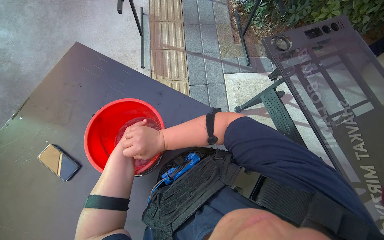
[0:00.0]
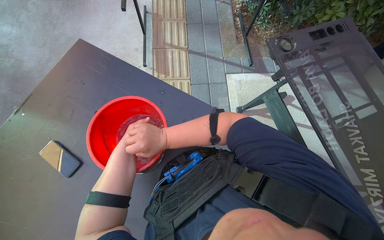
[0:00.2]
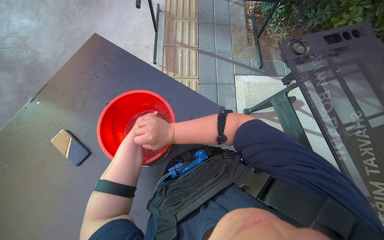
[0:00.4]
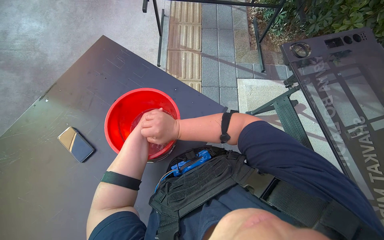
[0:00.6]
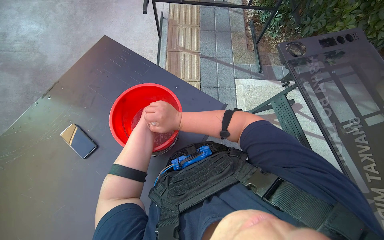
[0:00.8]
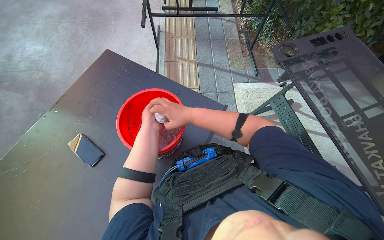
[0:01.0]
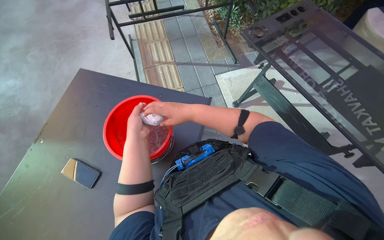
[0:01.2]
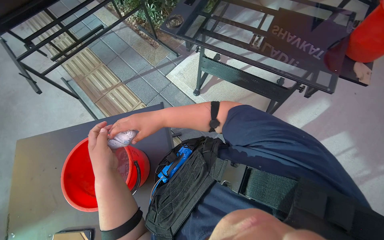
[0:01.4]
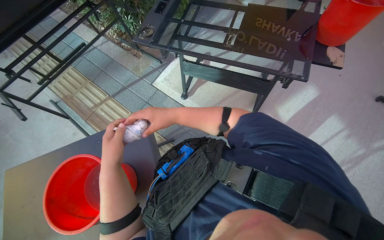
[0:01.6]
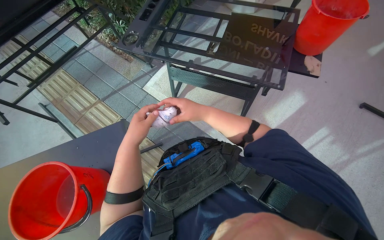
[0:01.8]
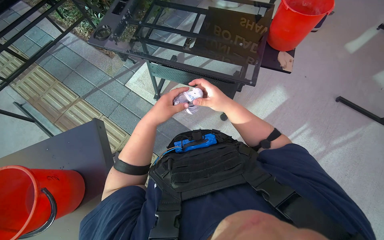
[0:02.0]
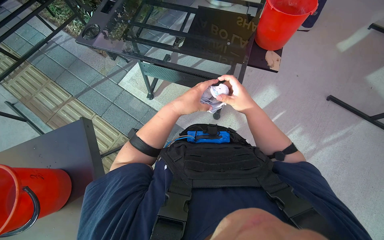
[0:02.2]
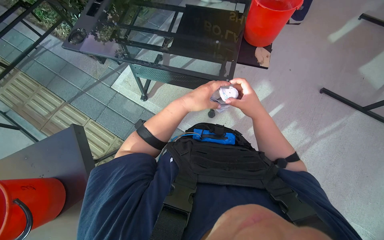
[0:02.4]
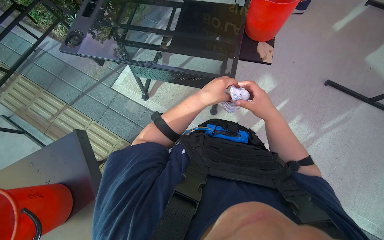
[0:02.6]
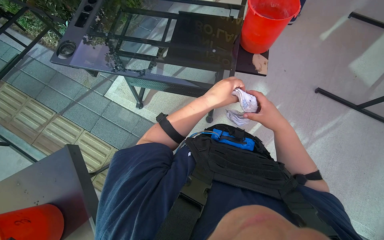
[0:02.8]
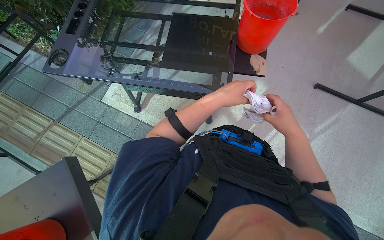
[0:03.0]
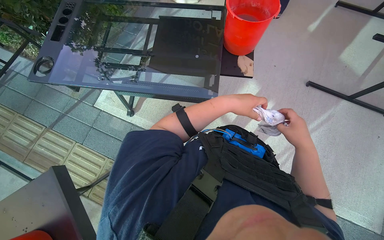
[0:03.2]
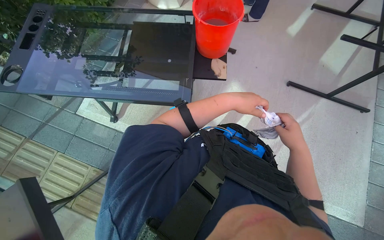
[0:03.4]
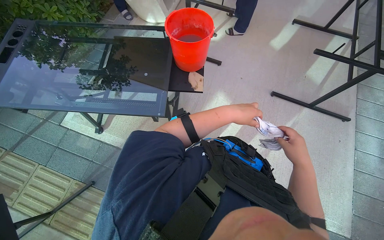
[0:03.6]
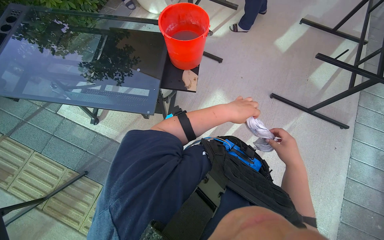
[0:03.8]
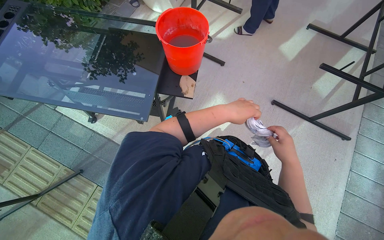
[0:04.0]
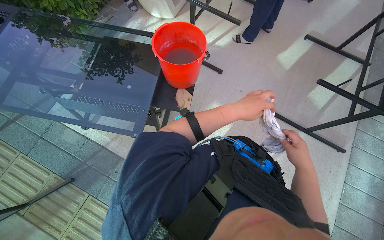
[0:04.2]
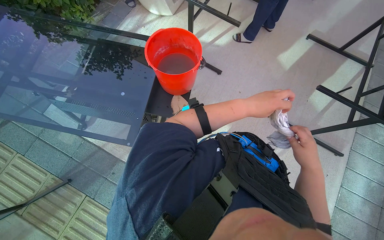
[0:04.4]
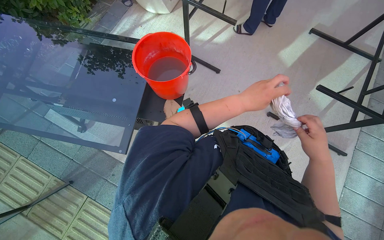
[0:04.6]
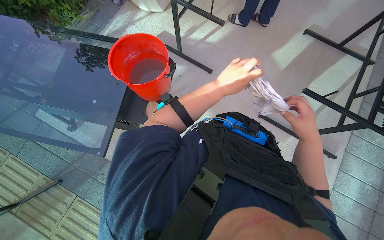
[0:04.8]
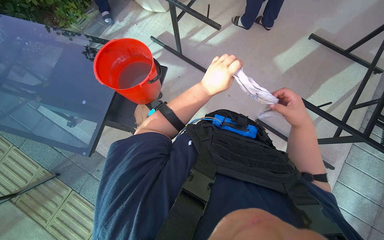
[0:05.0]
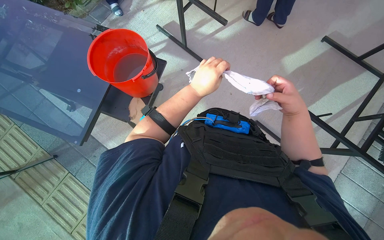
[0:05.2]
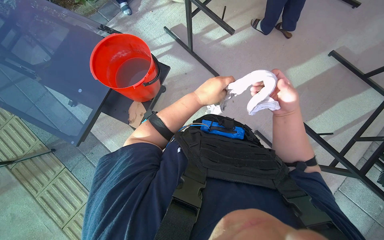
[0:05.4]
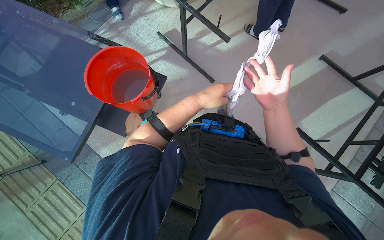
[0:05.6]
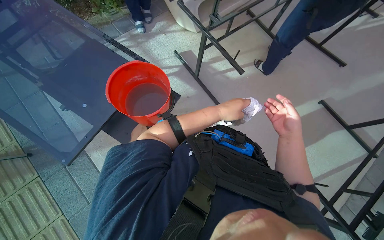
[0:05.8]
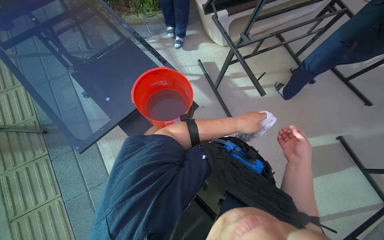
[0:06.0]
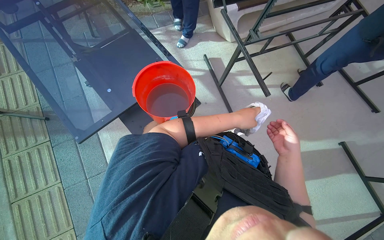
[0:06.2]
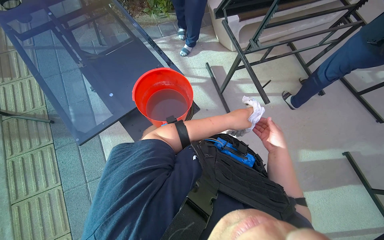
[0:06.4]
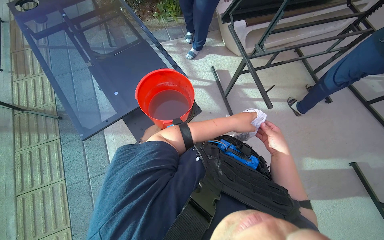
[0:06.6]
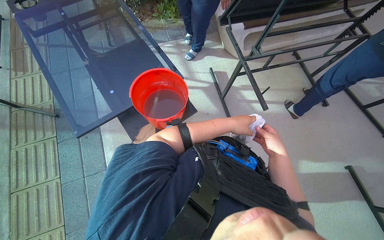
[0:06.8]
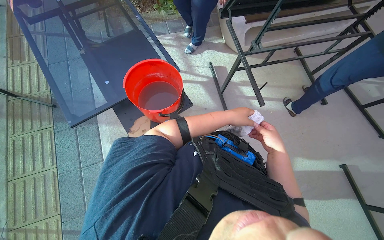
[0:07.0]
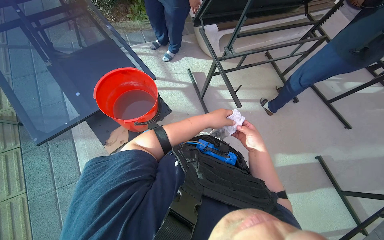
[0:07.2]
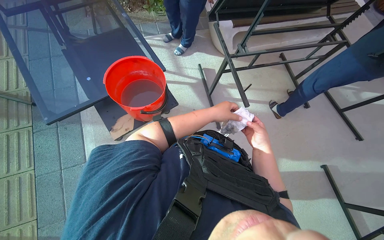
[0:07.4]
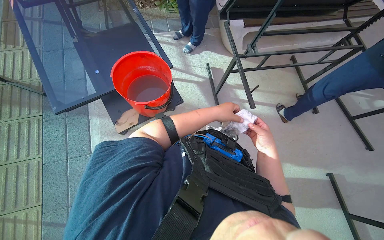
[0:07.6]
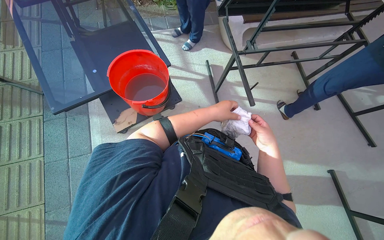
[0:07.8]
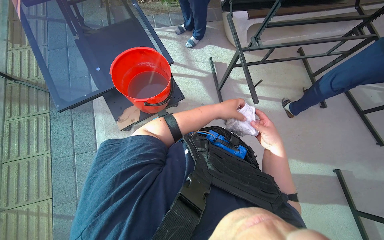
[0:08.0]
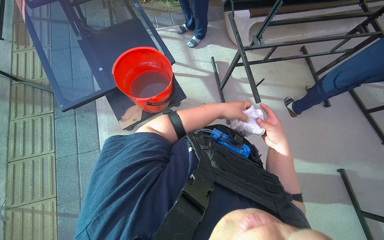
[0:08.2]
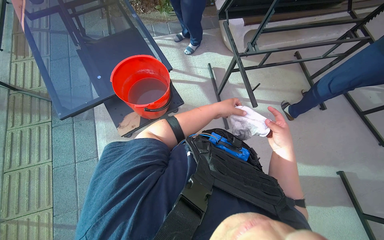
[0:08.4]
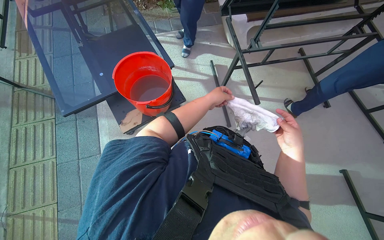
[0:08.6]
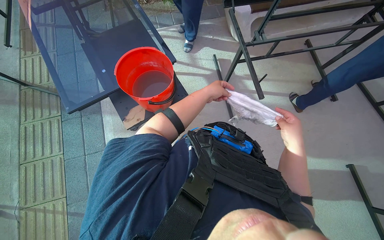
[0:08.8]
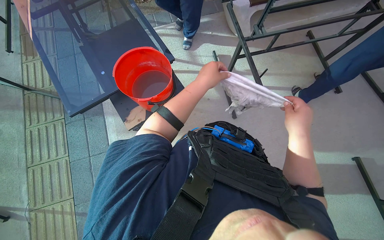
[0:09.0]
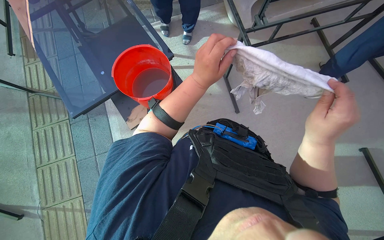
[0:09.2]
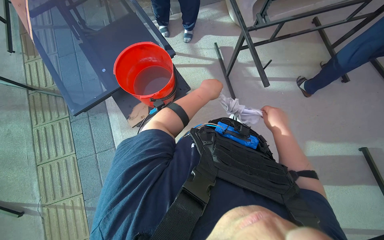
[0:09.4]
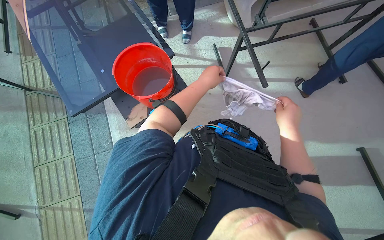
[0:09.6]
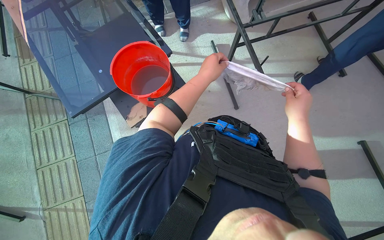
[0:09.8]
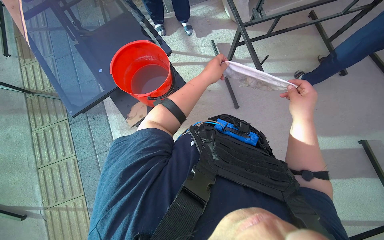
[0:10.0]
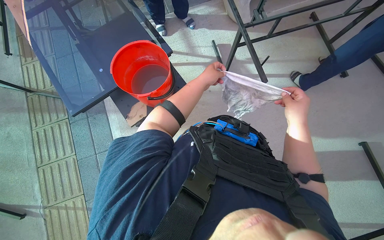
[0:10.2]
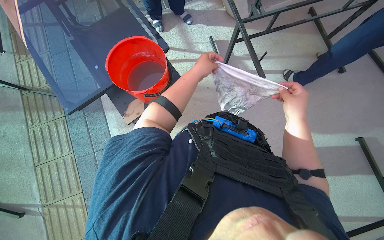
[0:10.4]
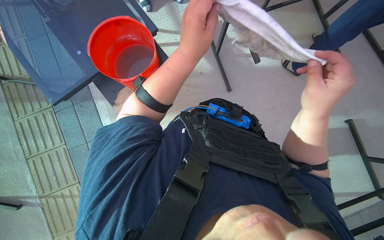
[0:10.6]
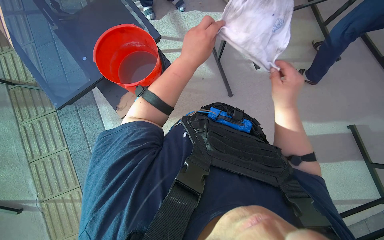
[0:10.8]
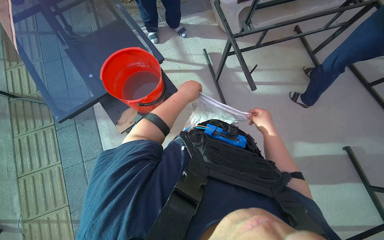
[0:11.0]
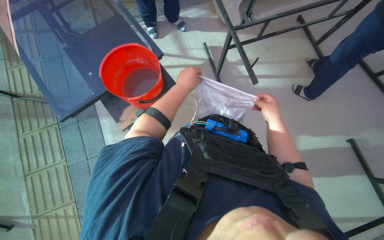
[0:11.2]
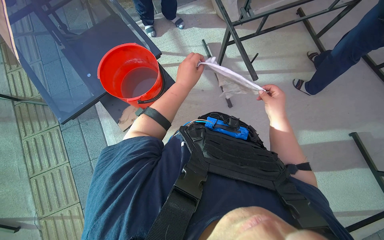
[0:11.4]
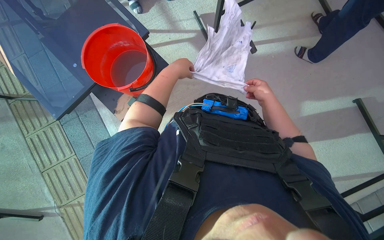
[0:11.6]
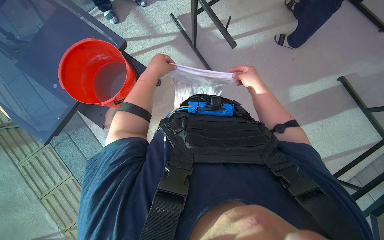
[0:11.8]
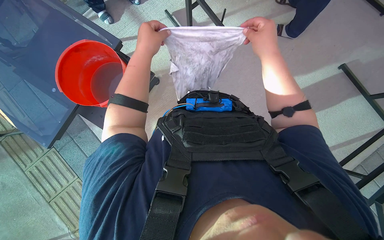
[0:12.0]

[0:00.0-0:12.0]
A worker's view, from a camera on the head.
Job: wiping surfaces.
The whole recording: Wiping underside and frame of table. The worker wipes the underside and frame of an outdoor table with a cloth.
0.0 to 1.6 s: The scene turns approximately 50 degrees counterclockwise in the picture.
1.6 to 3.0 s: The right hand shifts roughly 70 cm to the right.
3.0 to 4.4 s: The head travels some 50 cm.
4.4 to 6.0 s: The scene rotates clockwise by about 35 degrees.
7.6 to 9.0 s: The right hand goes some 15 cm nearer to the camera.
9.0 to 10.4 s: The right hand goes approximately 10 cm farther from the camera.
10.4 to 12.0 s: The left hand goes nearer and farther, some 20 cm each way, reversing 2 times.

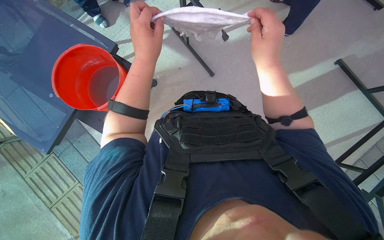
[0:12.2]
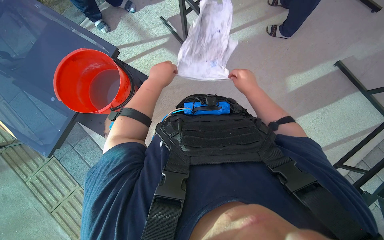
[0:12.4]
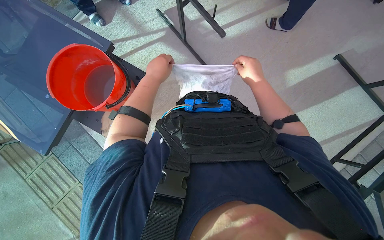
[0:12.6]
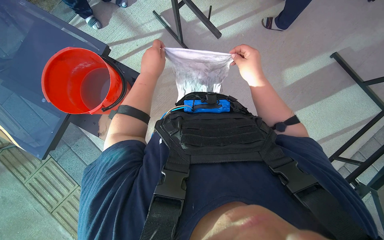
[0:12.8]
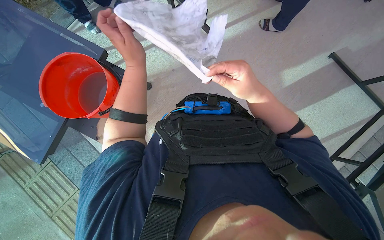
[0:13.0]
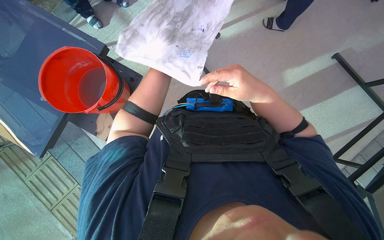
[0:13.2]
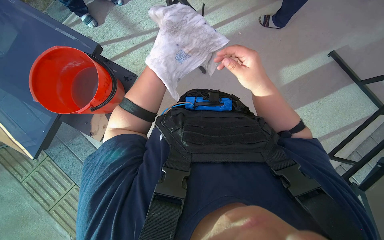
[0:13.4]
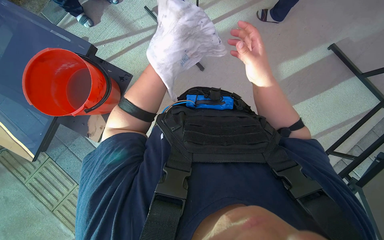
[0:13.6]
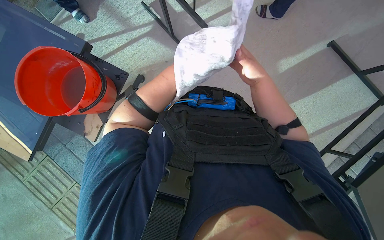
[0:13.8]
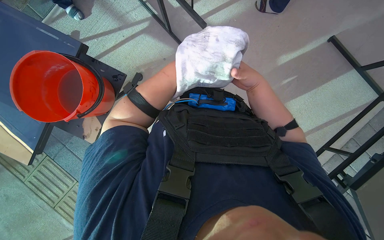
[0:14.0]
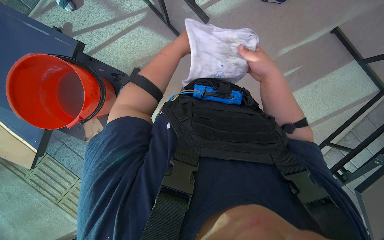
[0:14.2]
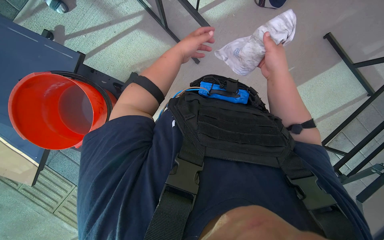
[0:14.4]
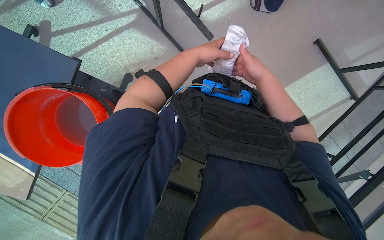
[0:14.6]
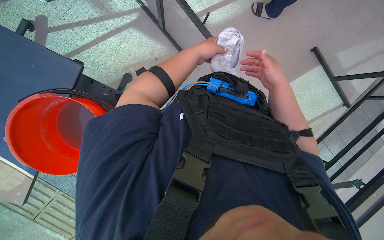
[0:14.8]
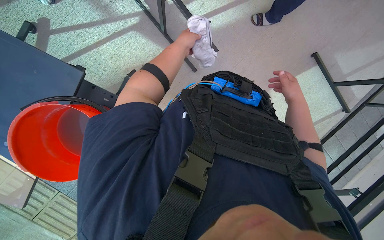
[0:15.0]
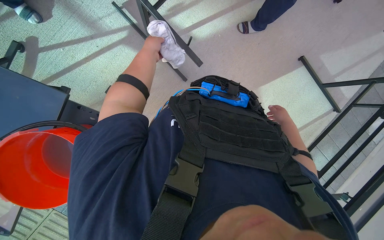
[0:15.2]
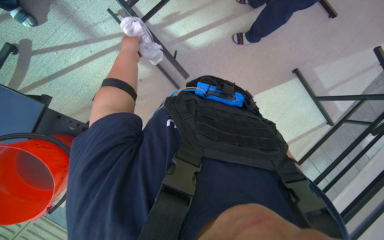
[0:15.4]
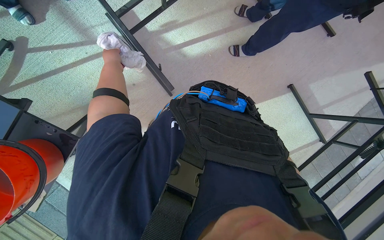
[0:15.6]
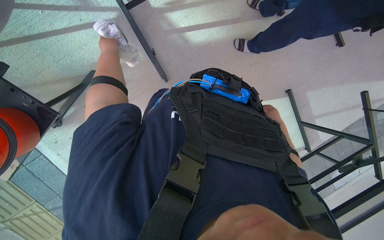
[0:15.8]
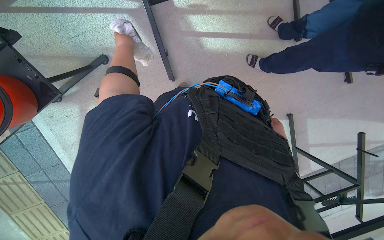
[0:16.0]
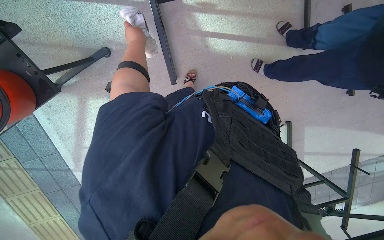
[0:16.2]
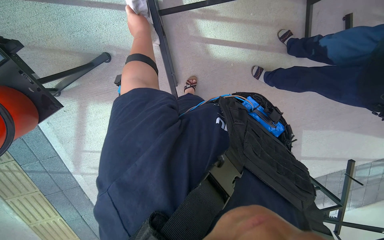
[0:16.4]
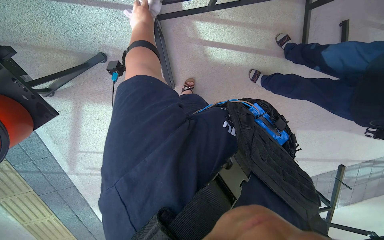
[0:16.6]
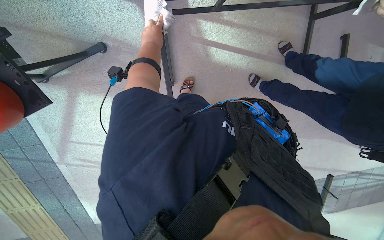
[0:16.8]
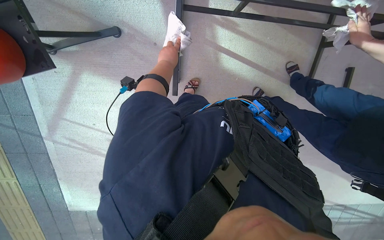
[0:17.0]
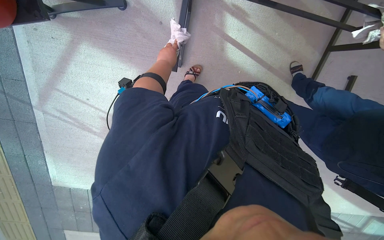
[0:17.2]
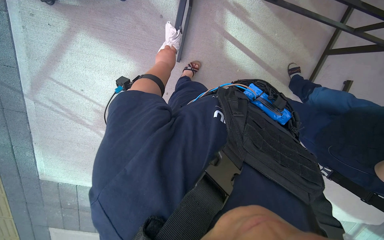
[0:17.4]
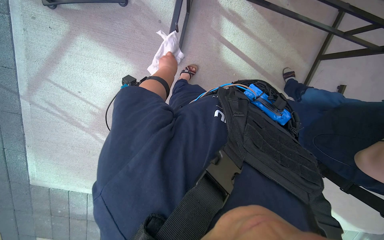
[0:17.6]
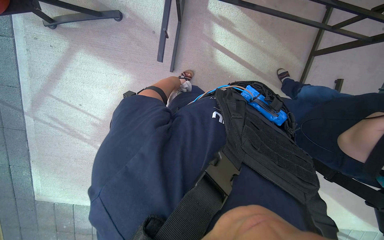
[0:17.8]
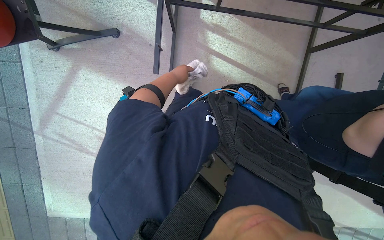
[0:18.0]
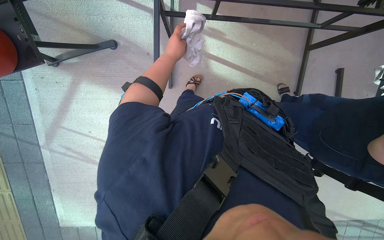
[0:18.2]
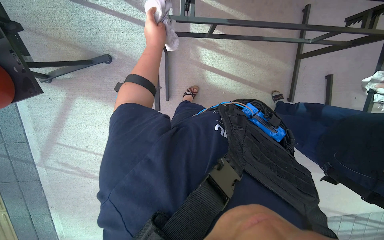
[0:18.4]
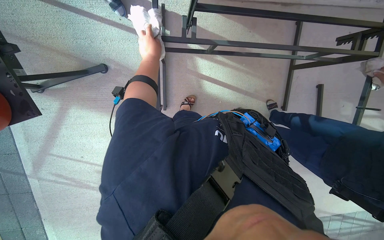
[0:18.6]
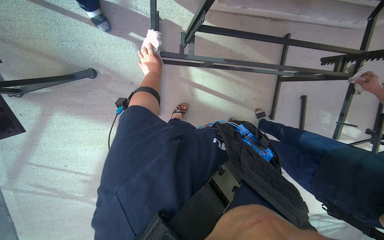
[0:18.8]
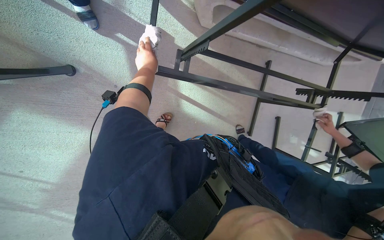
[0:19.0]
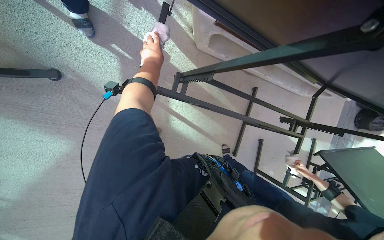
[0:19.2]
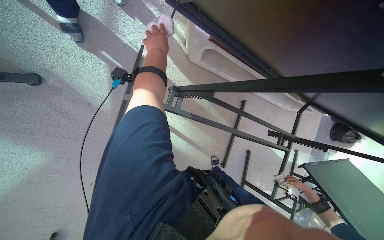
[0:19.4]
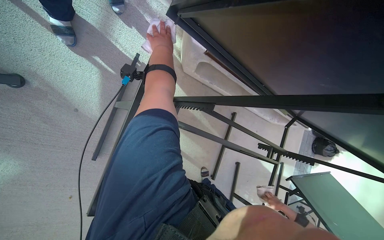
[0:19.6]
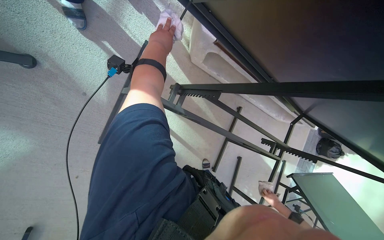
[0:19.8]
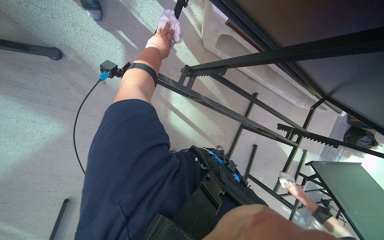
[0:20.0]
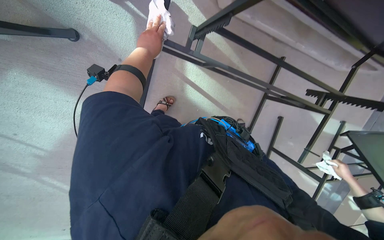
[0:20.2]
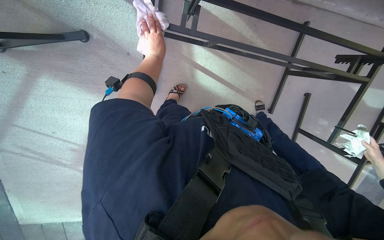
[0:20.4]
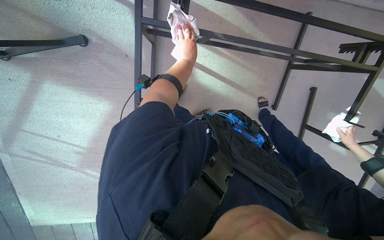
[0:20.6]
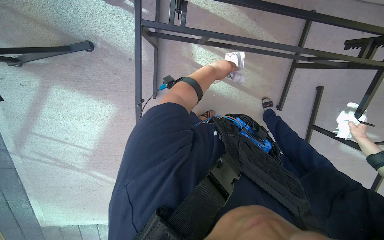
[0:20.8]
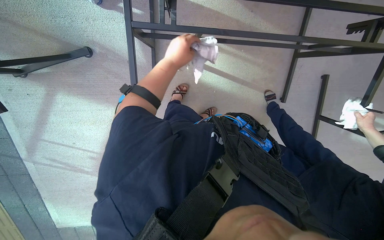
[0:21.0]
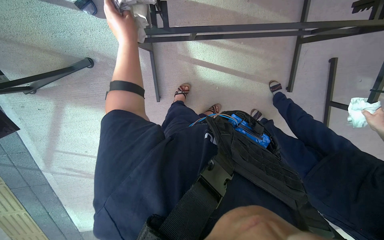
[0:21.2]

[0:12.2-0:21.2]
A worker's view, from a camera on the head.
Job: wiping surfaces.
The whole recording: Wiping underside and frame of table. The worker wipes the underside and frame of an outdoor table with a cloth.
12.2 to 13.8 s: The right hand swings nearer and farther, approximately 15 cm each way, with 2 reversals; the left hand goes nearer and farther, roughly 20 cm each way, reversing 2 times.
13.8 to 15.2 s: The right hand moves to the right, farther from the camera and down the picture, about 35 cm.
15.2 to 16.6 s: The scene turns some 30 degrees clockwise in the picture. The left hand moves up the picture, about 10 cm.
18.2 to 19.8 s: The view swings about 35 degrees to the right. The view tilts approximately 15 degrees upward. The left hand travels farther from the camera and back again, about 10 cm each way.
19.8 to 21.2 s: The view pans to the left by about 35 degrees. The camera pitches downward, by some 20 degrees.
